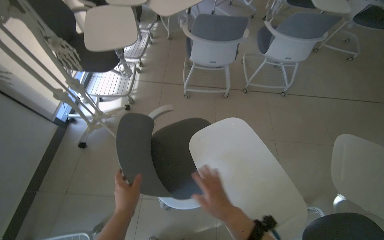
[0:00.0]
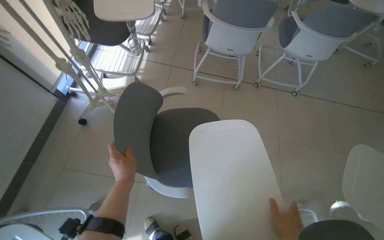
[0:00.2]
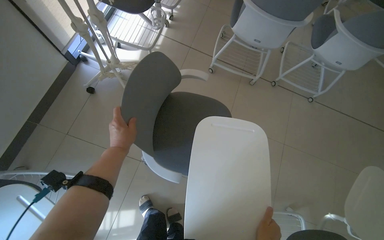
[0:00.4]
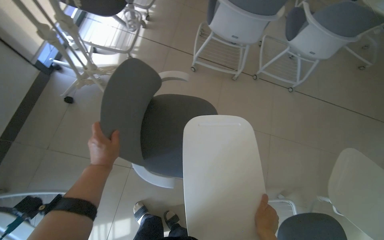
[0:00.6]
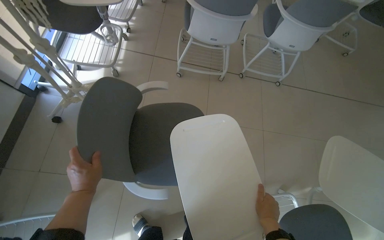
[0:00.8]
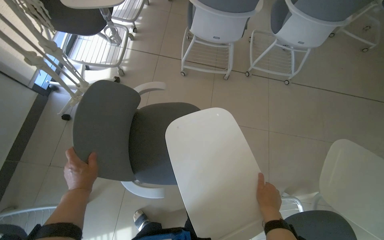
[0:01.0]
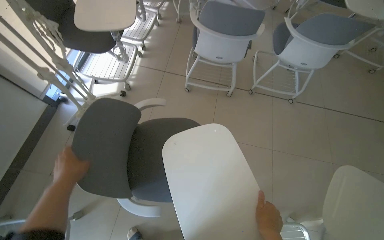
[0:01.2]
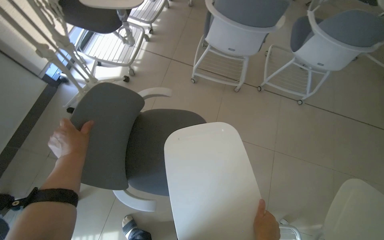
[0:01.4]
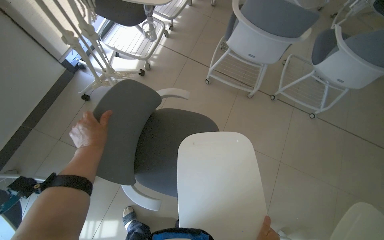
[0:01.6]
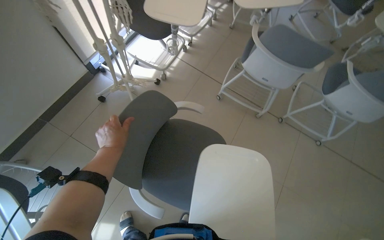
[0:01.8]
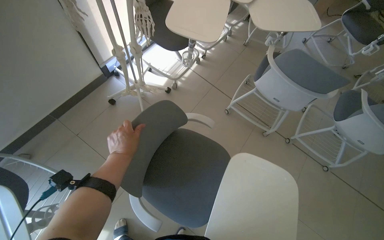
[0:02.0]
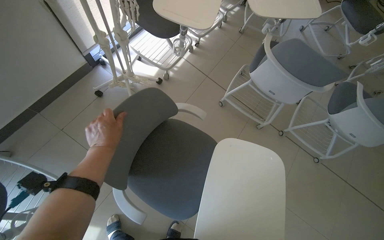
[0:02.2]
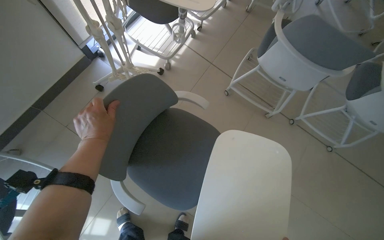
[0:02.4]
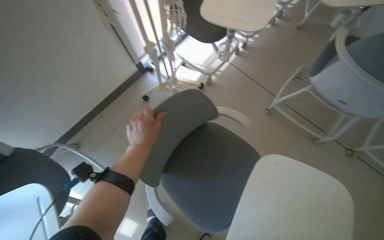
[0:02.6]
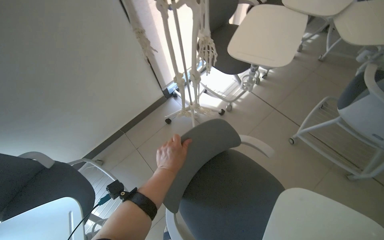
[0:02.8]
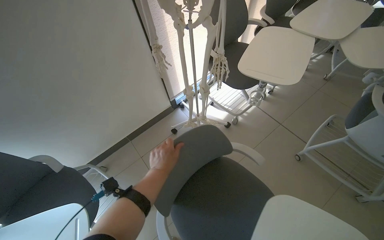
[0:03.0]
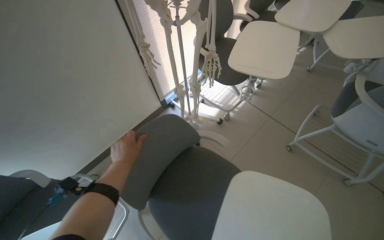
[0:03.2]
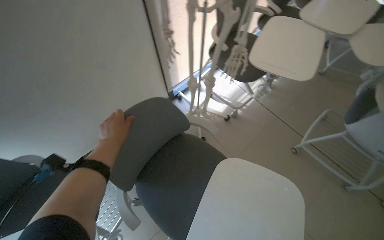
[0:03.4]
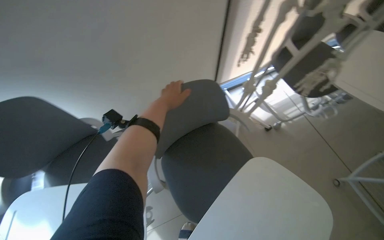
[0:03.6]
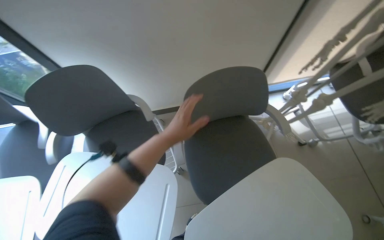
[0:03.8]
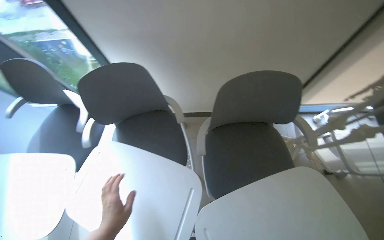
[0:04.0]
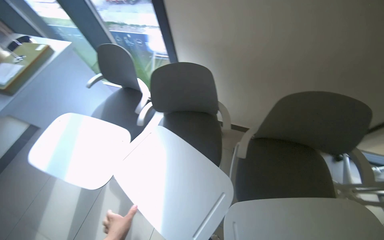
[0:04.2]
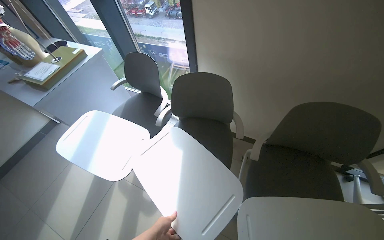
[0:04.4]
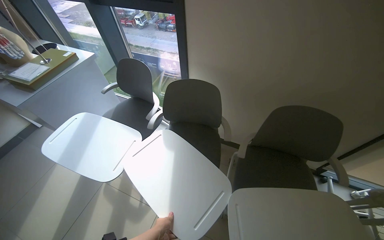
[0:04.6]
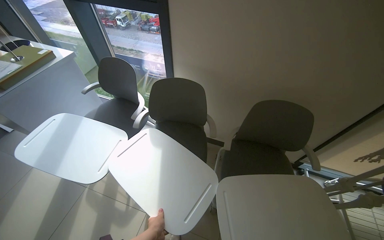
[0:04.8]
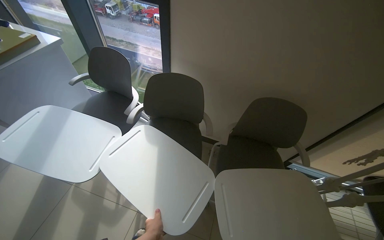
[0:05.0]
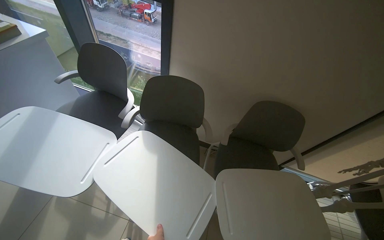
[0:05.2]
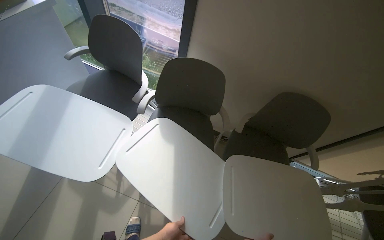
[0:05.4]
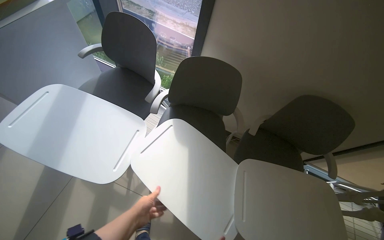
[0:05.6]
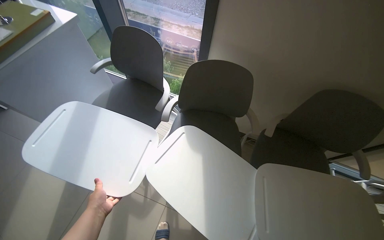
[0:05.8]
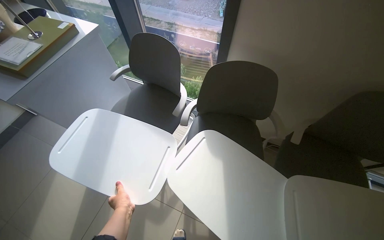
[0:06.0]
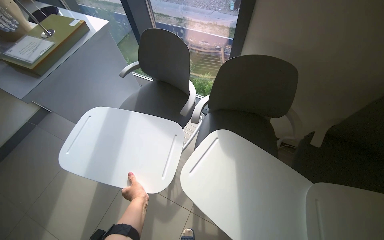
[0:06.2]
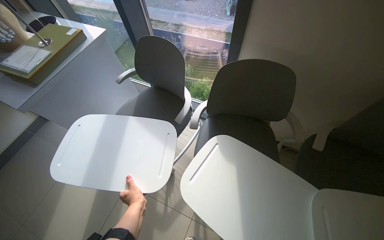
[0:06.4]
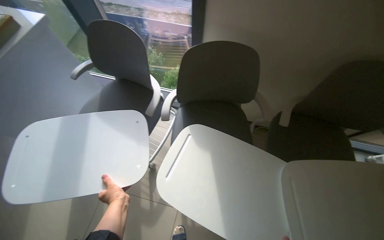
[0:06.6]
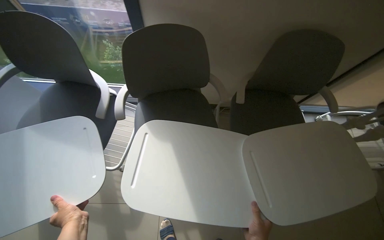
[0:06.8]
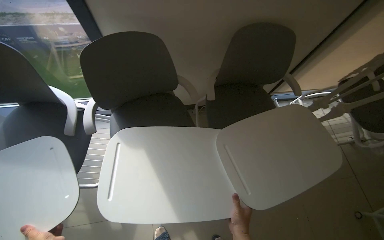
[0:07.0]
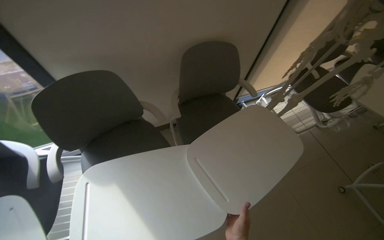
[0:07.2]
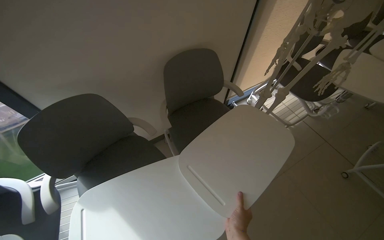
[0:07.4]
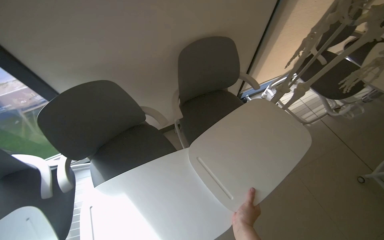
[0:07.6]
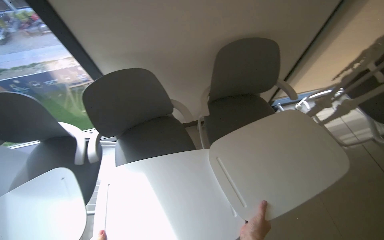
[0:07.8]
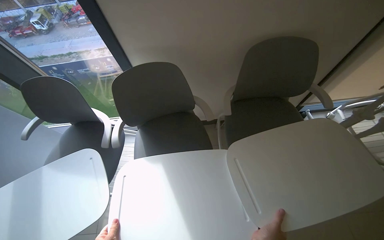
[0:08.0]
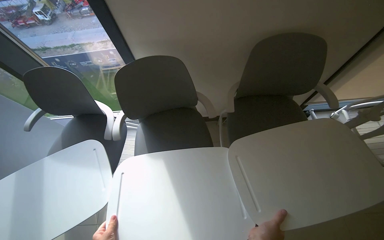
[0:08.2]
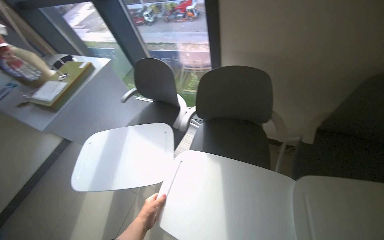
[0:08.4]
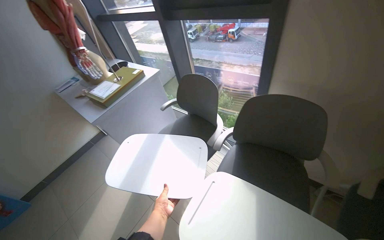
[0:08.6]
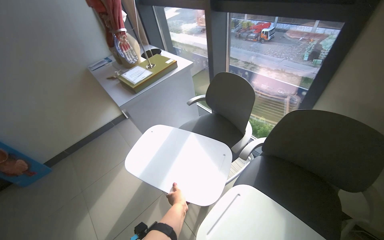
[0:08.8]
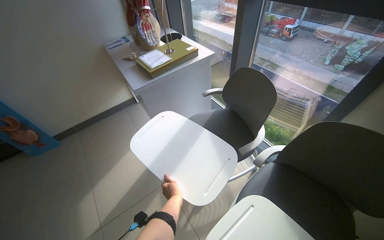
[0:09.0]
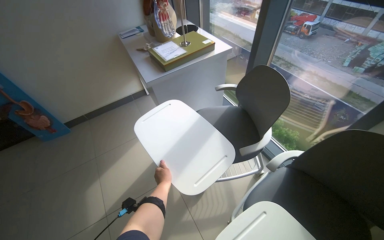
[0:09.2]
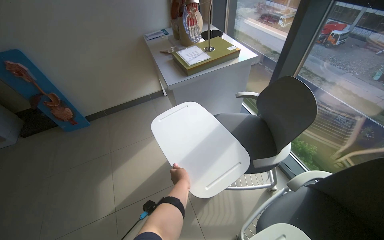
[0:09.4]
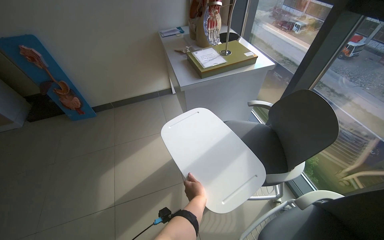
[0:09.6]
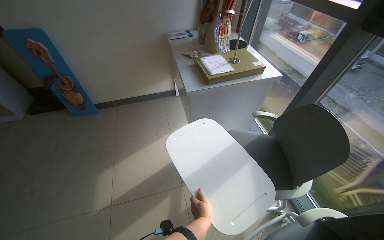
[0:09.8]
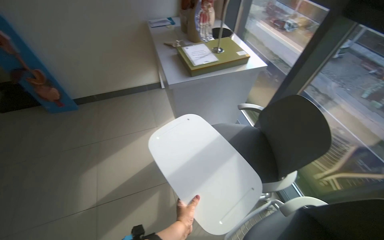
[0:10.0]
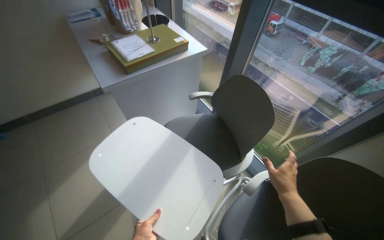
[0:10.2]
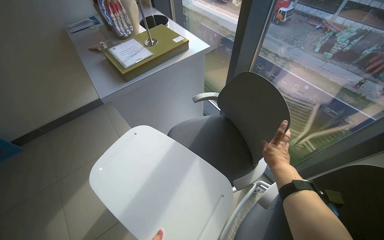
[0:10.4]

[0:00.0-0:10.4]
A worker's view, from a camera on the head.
Job: organizing items.
The whole recording: Arranging chairs in room. The worker adjusts the chairs and their attached trays in the room.
0:01.4 to 0:03.0: The head turns to the left by roughly 40 degrees. The view tilts approximately 15 degrees upward.
0:03.0 to 0:04.4: The wearer moves some 50 cm. The wearer's head swings about 65 degrees to the left.
0:06.0 to 0:07.4: The wearer looks approximately 55 degrees further to the right.
0:07.4 to 0:09.0: The head rotates approximately 85 degrees to the left.

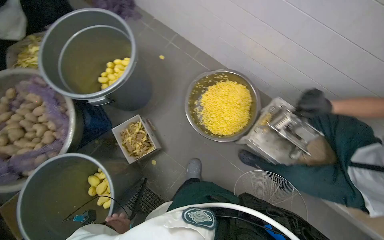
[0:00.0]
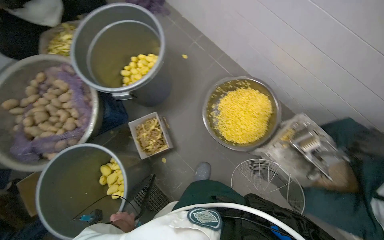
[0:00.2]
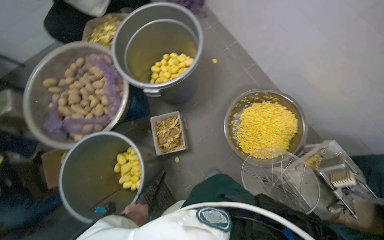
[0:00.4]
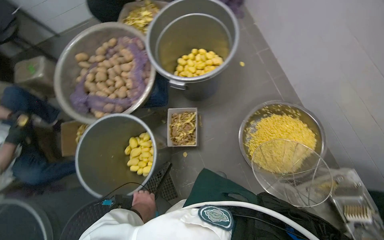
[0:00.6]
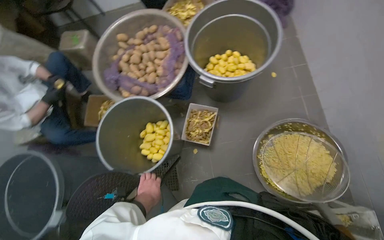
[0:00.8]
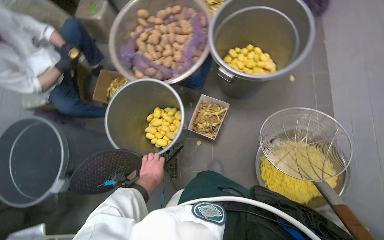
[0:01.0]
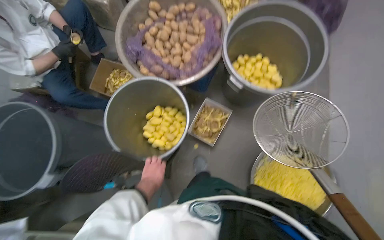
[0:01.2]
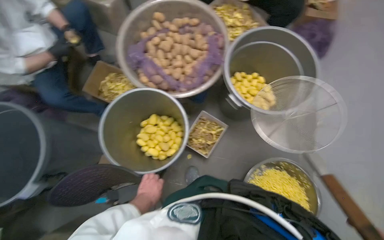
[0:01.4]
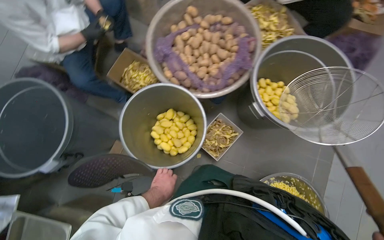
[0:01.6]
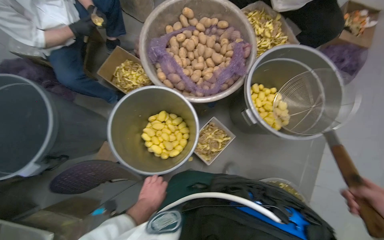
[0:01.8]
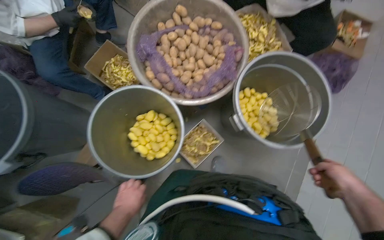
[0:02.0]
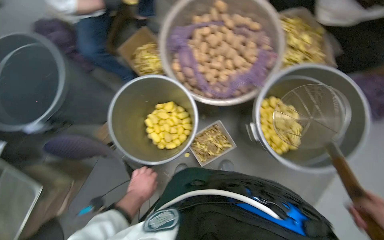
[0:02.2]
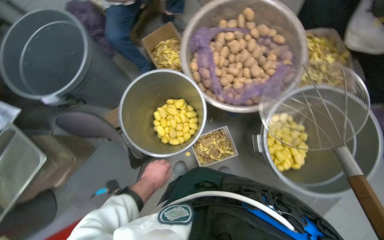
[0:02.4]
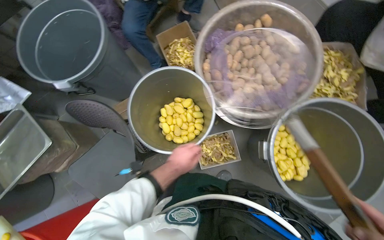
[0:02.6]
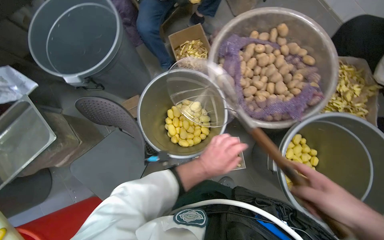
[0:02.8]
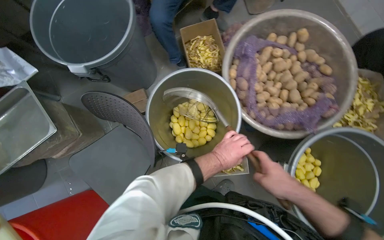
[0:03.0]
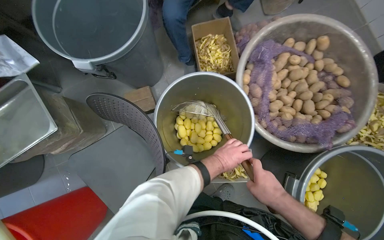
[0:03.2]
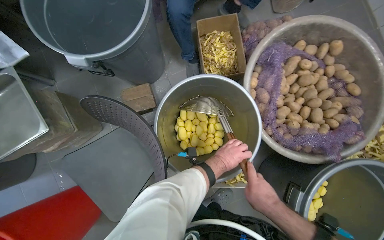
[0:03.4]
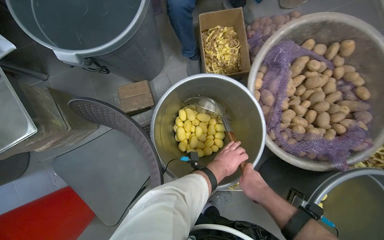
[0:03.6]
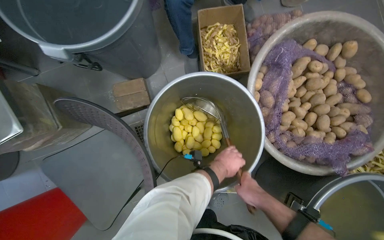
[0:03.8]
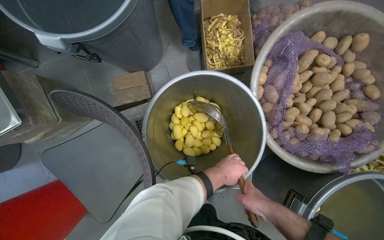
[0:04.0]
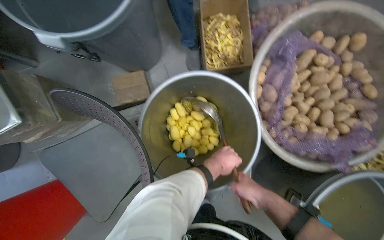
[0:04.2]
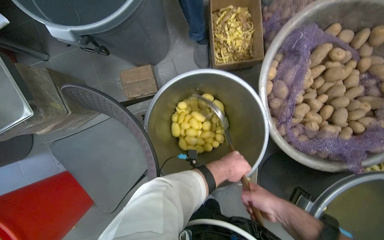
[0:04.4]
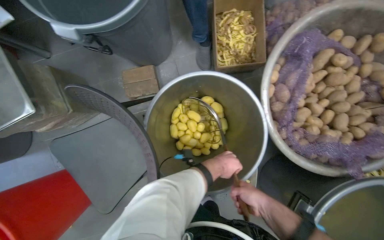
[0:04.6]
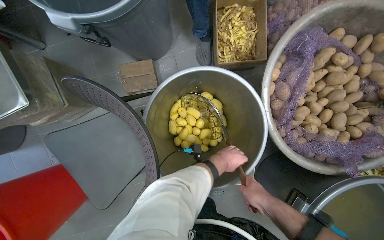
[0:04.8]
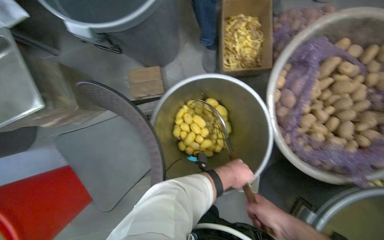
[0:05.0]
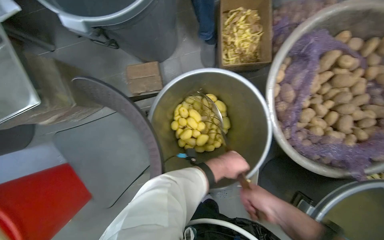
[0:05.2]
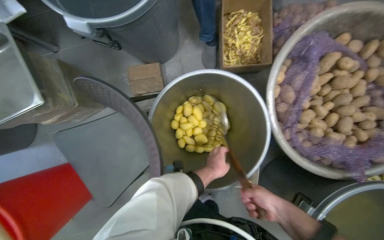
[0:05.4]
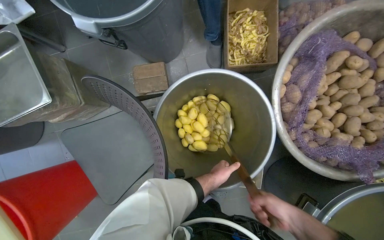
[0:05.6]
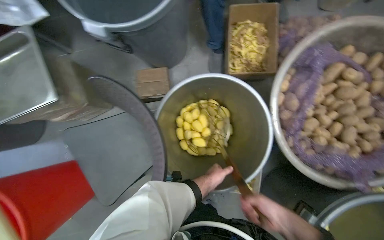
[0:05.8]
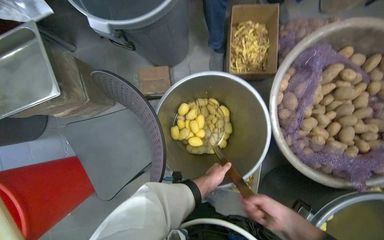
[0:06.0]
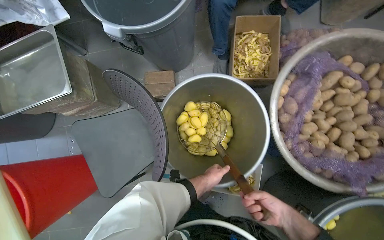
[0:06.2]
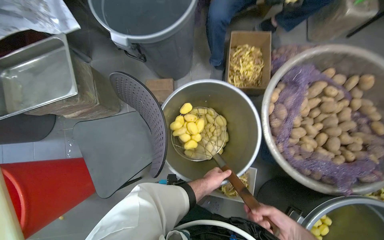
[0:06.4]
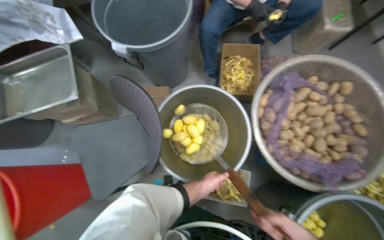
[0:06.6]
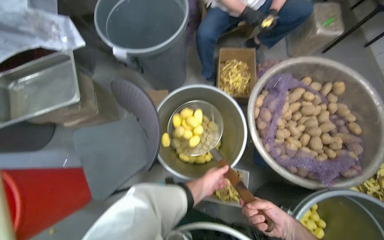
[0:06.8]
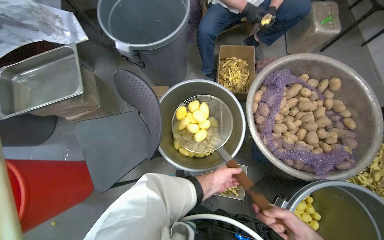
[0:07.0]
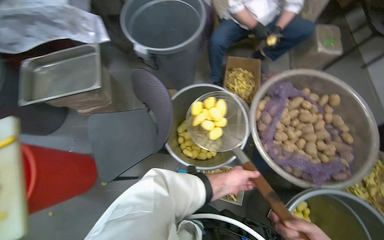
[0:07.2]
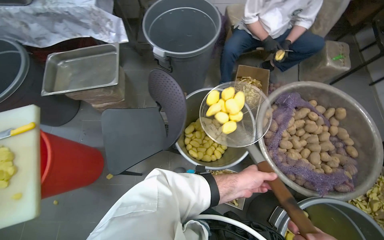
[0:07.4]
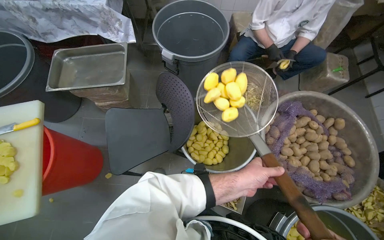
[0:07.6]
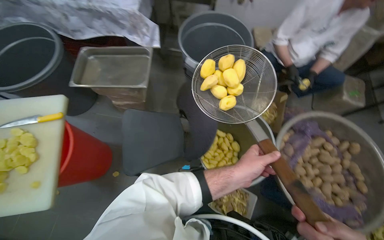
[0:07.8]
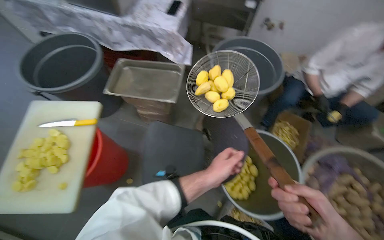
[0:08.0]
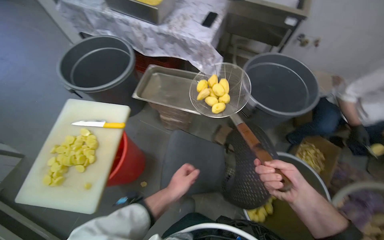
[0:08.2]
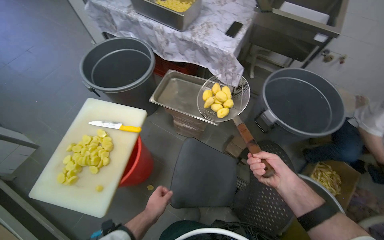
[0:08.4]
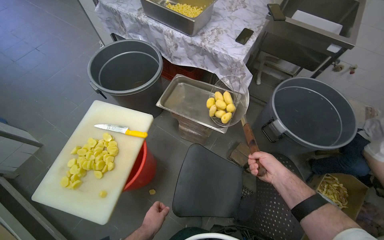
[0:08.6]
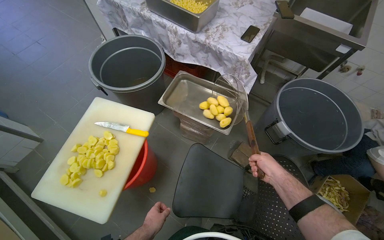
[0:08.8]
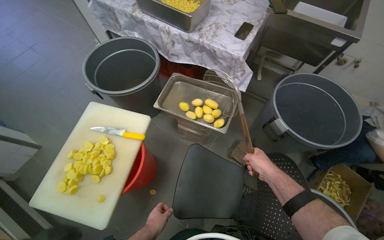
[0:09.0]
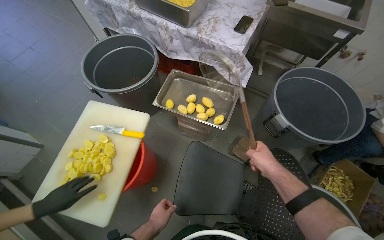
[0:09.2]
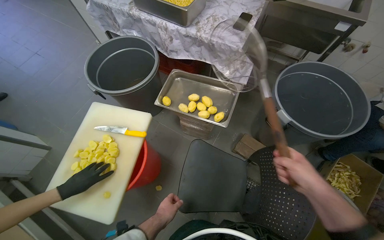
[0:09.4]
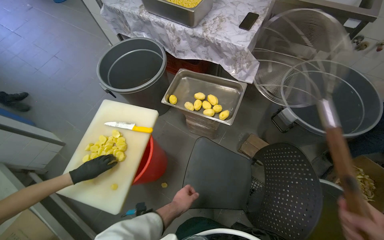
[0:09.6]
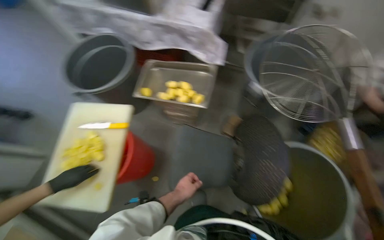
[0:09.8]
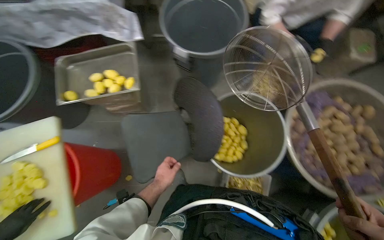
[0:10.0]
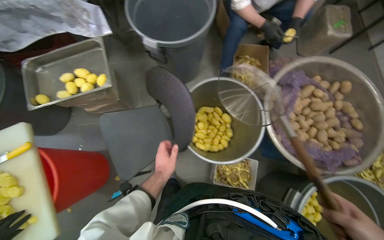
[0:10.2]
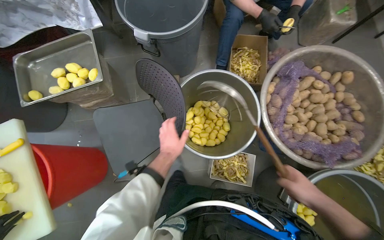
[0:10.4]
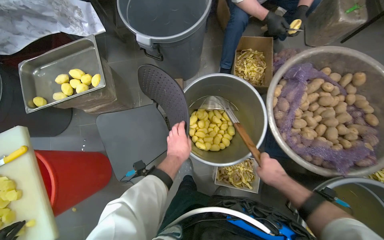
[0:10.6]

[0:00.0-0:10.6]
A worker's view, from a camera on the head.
Job: preparing food.
The whole recording: Scooping peeled potatoes into bucket. The worker uses a large strainer to scoop peeled potatoes from one bucket to another.
0:00.0 to 0:01.6: The head travels roughly 50 cm. The wearer's head swings approximately 70 degrees to the left.
0:01.6 to 0:03.0: The scene turns approximately 40 degrees clockwise in the picture. The left hand goes approximately 25 cm to the right and up the picture.
0:03.0 to 0:04.6: The right hand moves farther from the camera, approximately 20 cm.
0:04.6 to 0:06.0: The left hand moves down the picture, roughly 10 cm.
0:06.0 to 0:07.6: The view tilts some 20 degrees upward. The left hand moves nearer to the camera, some 30 cm.
0:07.6 to 0:09.0: The wearer moves some 50 cm. The wearer's head swings roughly 30 degrees to the left.
0:09.0 to 0:10.6: The head travels about 50 cm. The view tips downward by roughly 15 degrees. The scene rotates counterclockwise by some 40 degrees.
